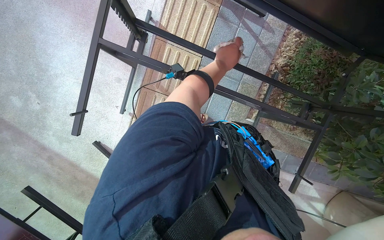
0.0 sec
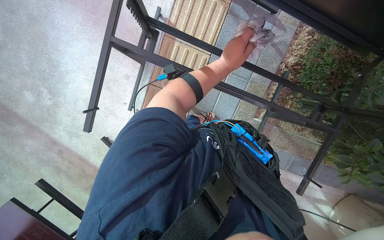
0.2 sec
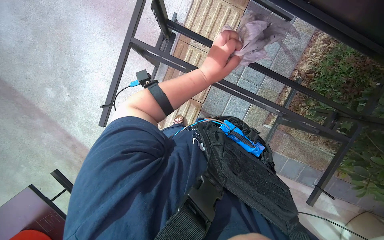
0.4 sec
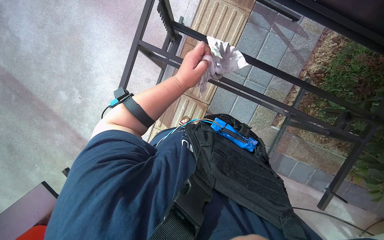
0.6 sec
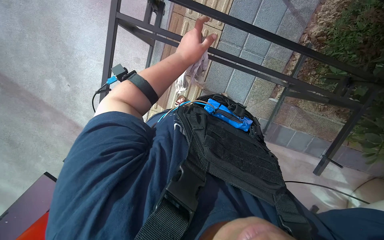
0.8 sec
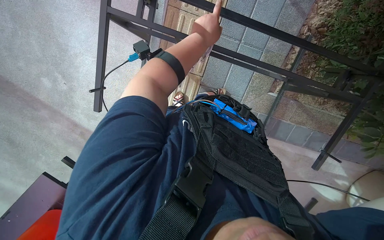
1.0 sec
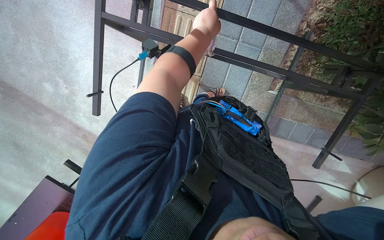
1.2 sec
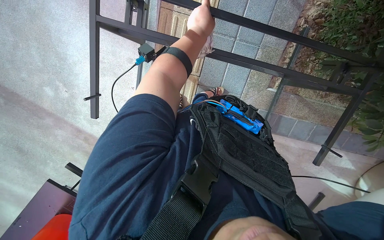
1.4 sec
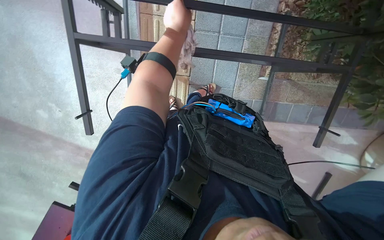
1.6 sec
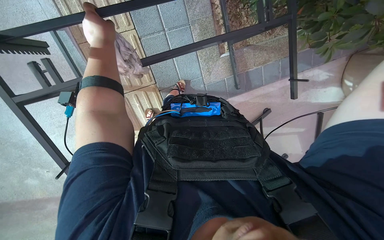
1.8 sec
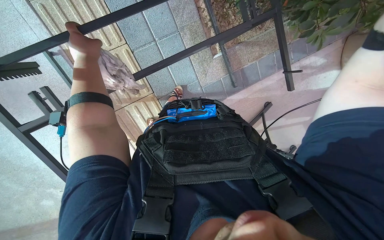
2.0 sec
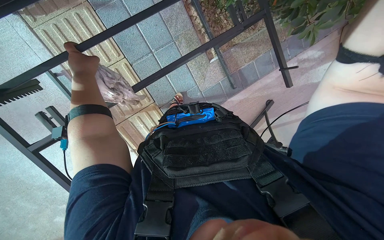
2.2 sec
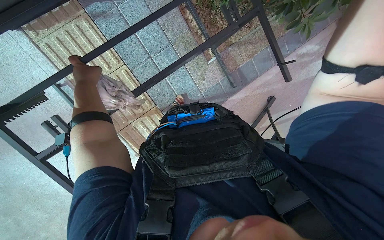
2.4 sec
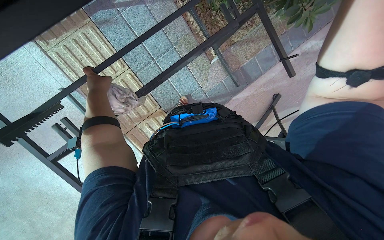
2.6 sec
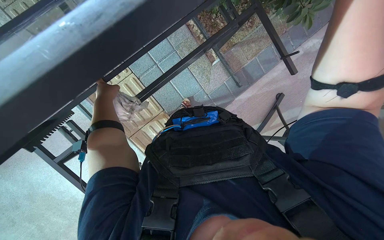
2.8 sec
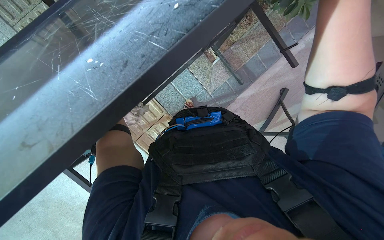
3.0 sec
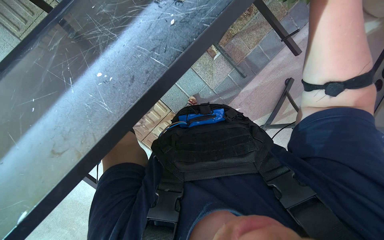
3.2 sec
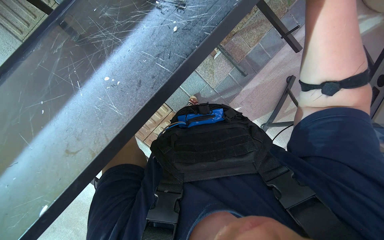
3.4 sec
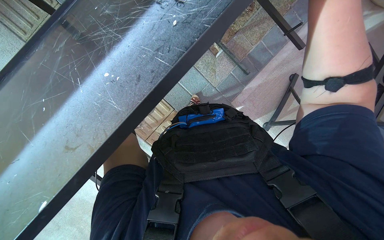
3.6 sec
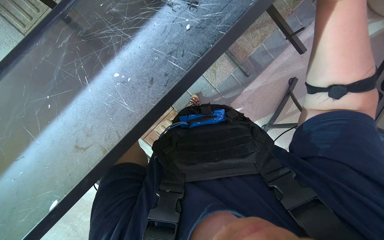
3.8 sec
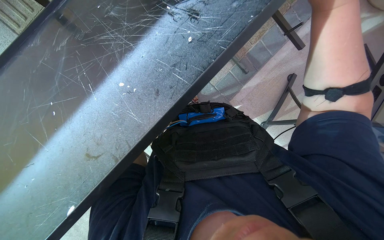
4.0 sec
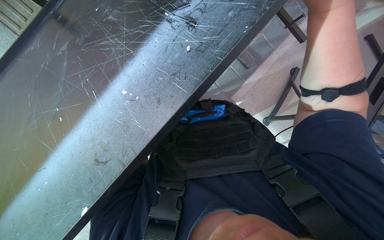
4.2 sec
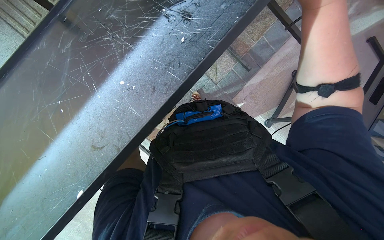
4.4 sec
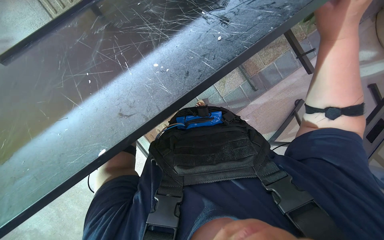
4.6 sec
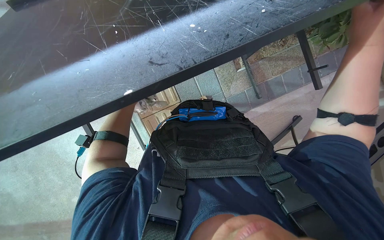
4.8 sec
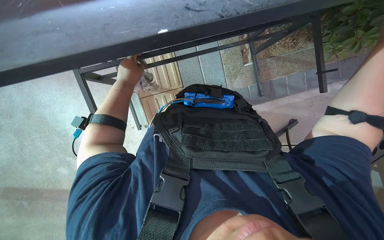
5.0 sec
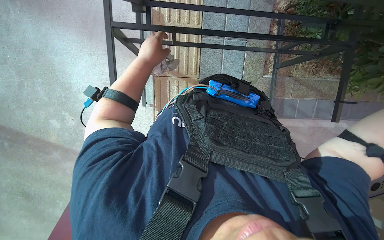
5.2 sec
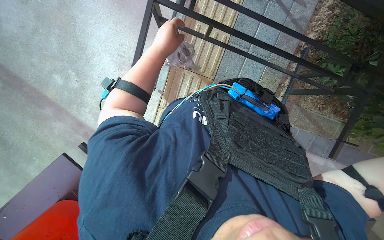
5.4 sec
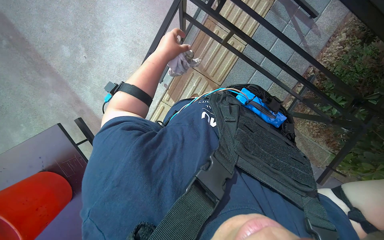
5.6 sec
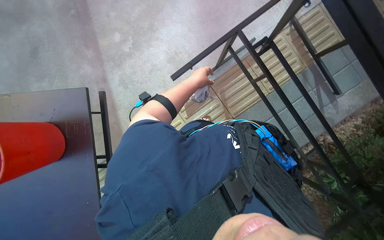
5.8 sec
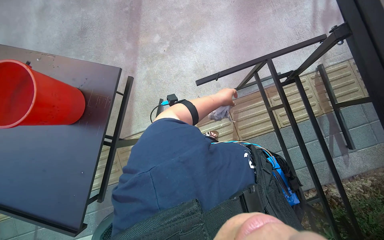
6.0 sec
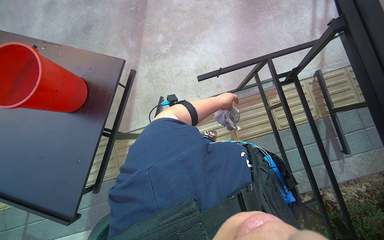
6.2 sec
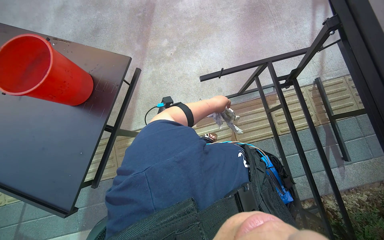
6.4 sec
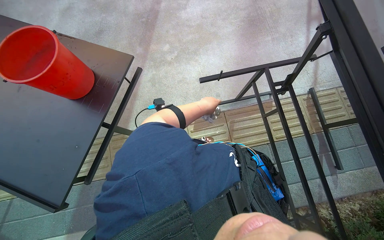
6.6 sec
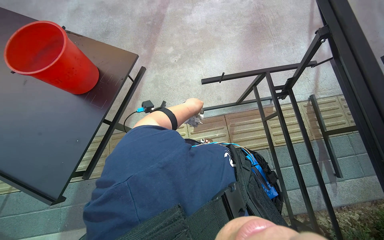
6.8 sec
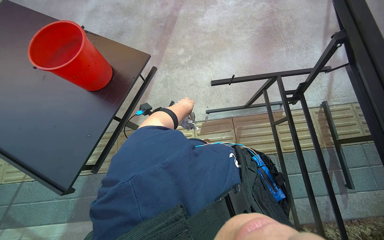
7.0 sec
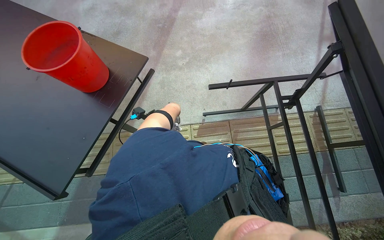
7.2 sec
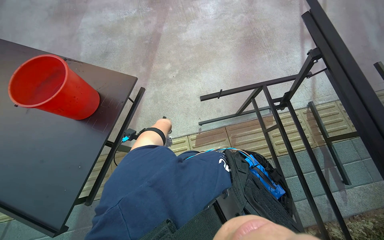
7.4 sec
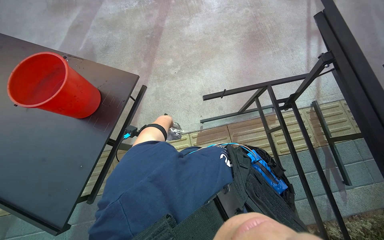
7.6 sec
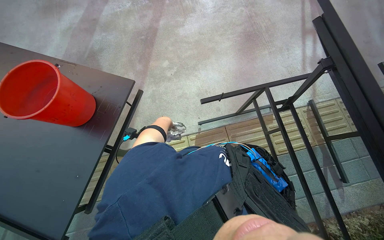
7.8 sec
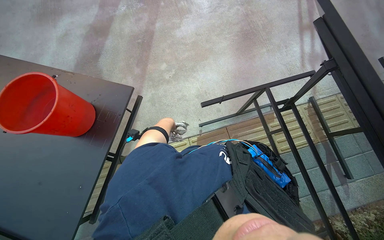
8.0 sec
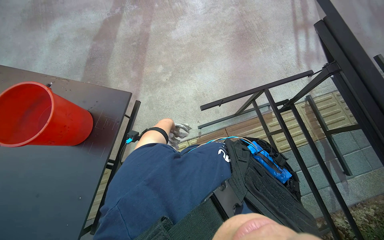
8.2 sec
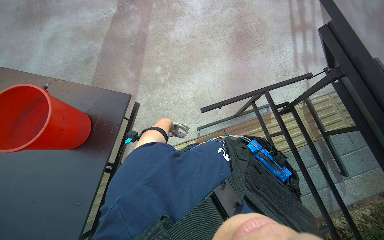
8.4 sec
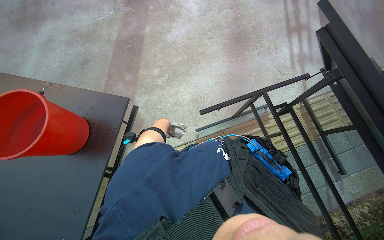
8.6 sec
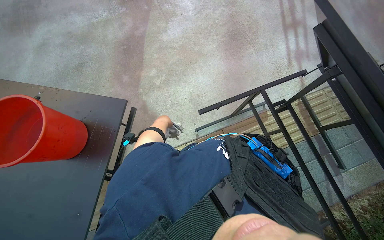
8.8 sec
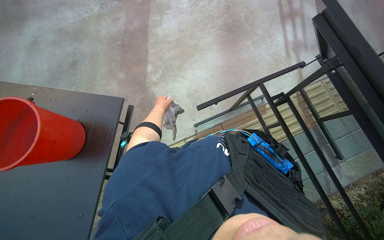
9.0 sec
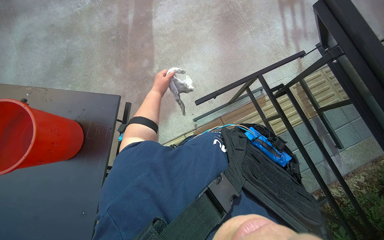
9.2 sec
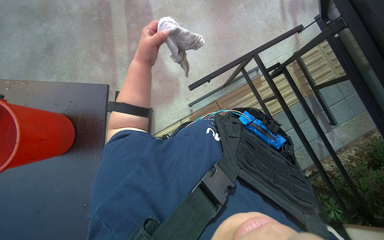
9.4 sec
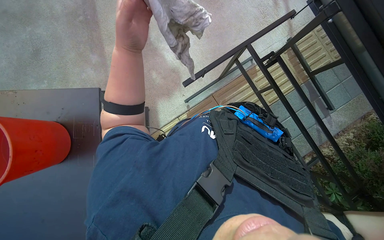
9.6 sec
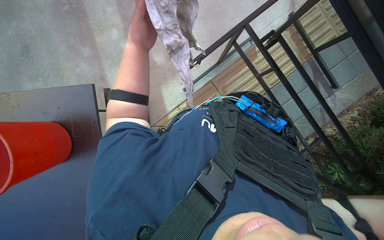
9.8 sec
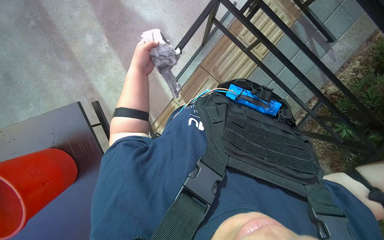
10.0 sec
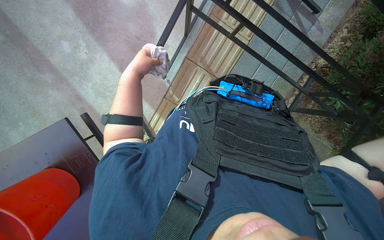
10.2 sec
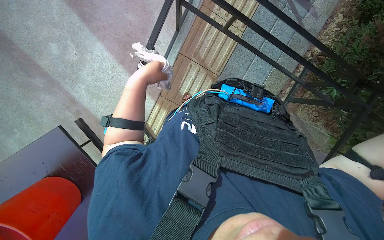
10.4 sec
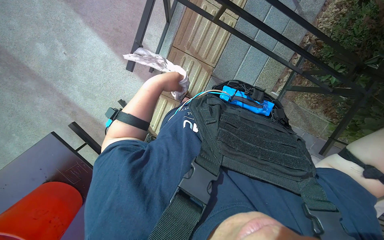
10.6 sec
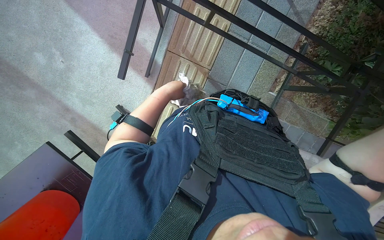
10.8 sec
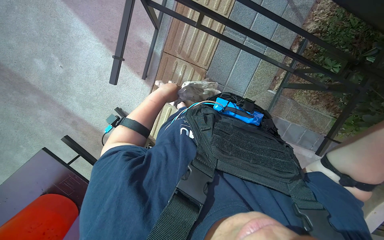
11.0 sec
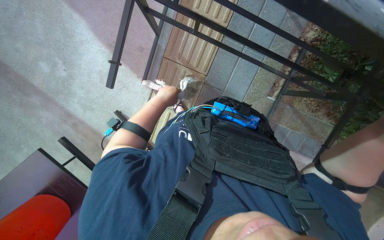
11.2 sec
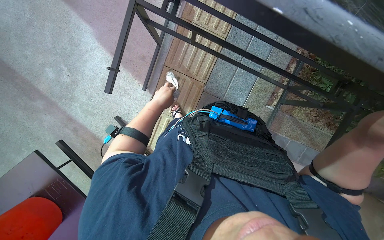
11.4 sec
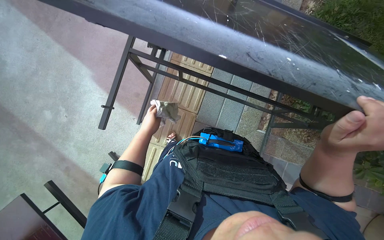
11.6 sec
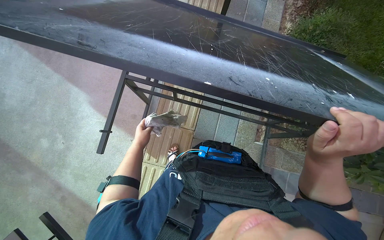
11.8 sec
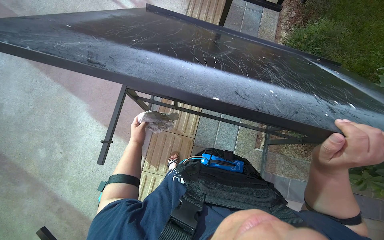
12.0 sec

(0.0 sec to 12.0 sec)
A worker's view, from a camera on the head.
Job: wiping surfaces.
The whole recording: Wiping table frame and top. The worker wipes the frame and top surface of the table with a cloth.
0.0 sec - 1.6 sec: The left hand is displaced to the left by about 10 cm.
1.6 sec - 3.0 sec: The scene rotates counterclockwise by about 50 degrees.
4.4 sec - 6.0 sec: The camera pitches upward, by approximately 20 degrees. The scene turns approximately 100 degrees clockwise in the picture.
6.0 sec - 7.6 sec: The left hand shifts some 25 cm to the left and farther from the camera.
9.0 sec - 10.4 sec: The view tilts roughly 25 degrees downward. The scene rotates counterclockwise by some 40 degrees.
10.4 sec - 12.0 sec: The view tilts roughly 20 degrees upward.

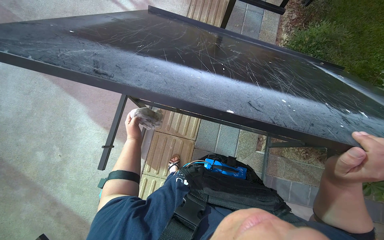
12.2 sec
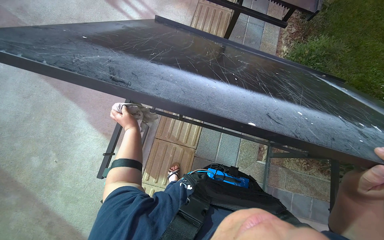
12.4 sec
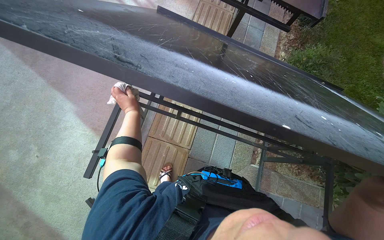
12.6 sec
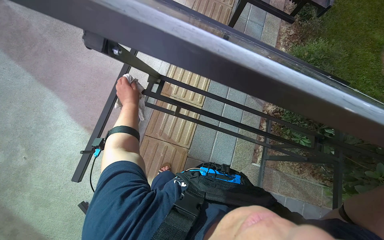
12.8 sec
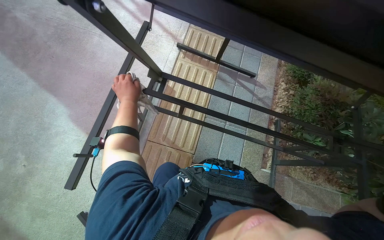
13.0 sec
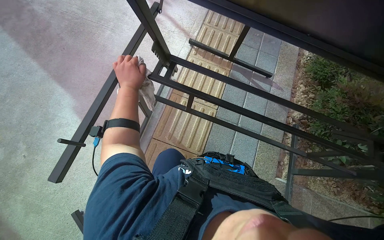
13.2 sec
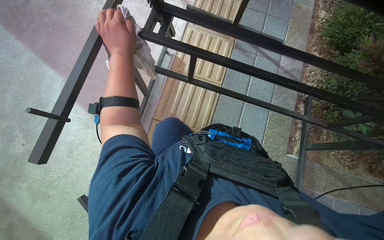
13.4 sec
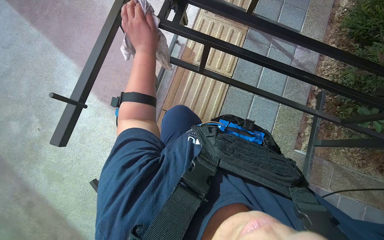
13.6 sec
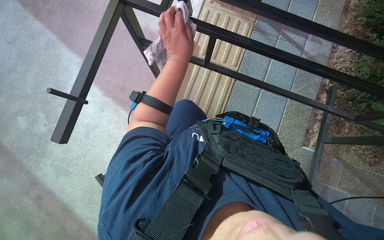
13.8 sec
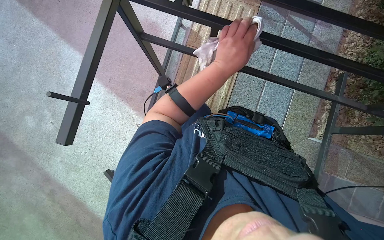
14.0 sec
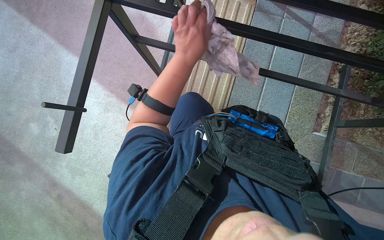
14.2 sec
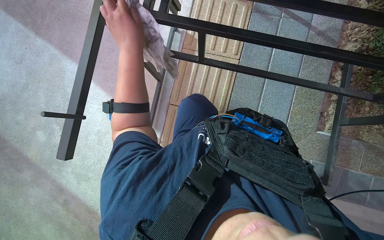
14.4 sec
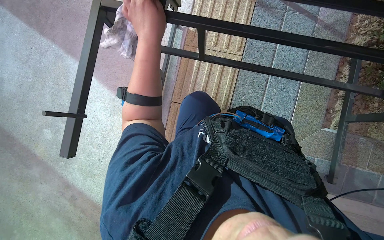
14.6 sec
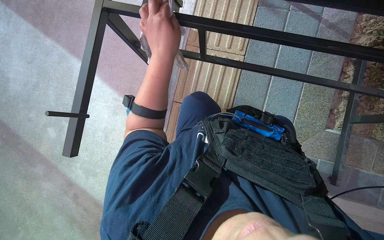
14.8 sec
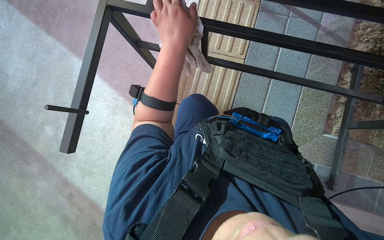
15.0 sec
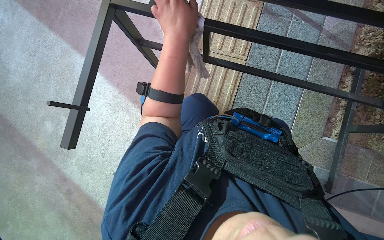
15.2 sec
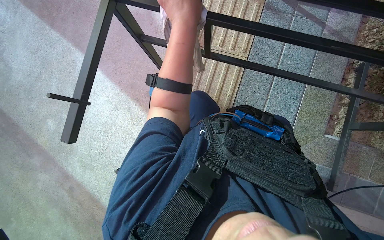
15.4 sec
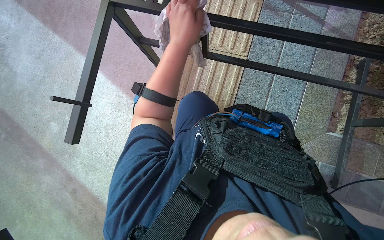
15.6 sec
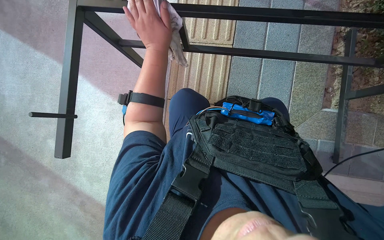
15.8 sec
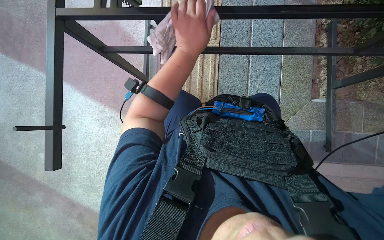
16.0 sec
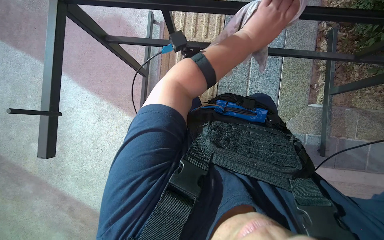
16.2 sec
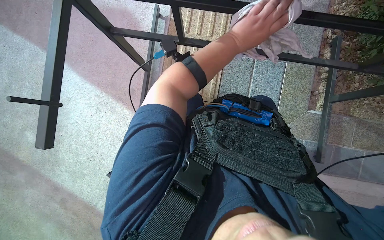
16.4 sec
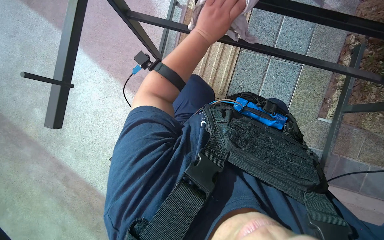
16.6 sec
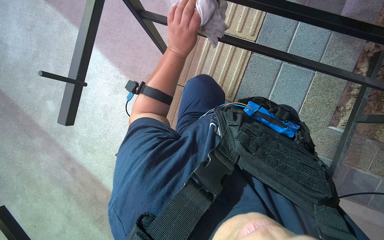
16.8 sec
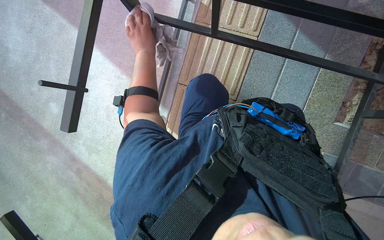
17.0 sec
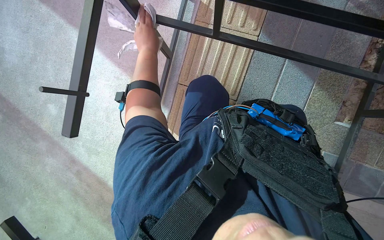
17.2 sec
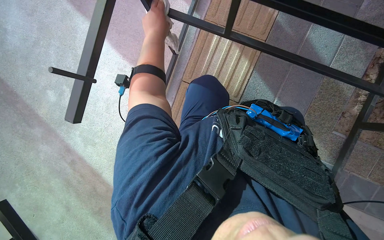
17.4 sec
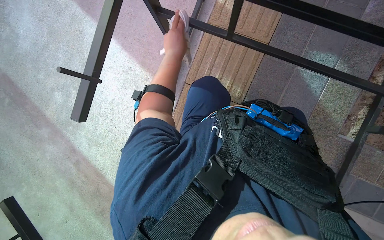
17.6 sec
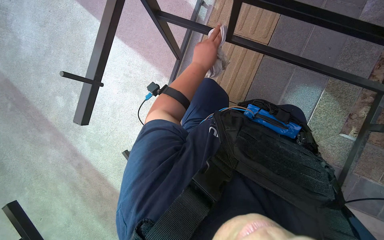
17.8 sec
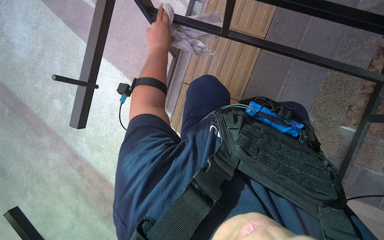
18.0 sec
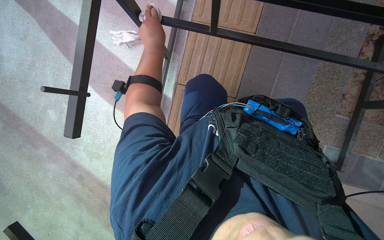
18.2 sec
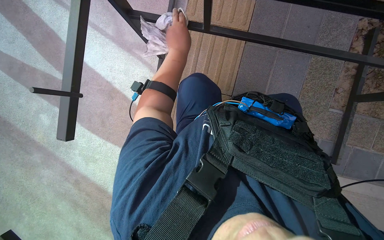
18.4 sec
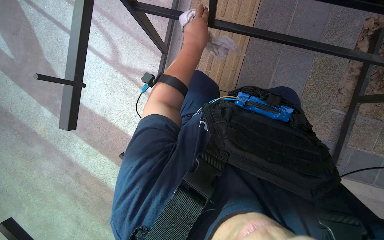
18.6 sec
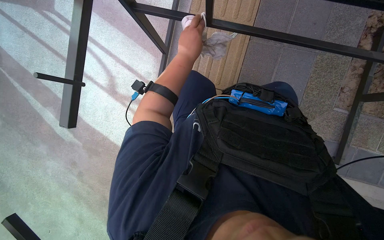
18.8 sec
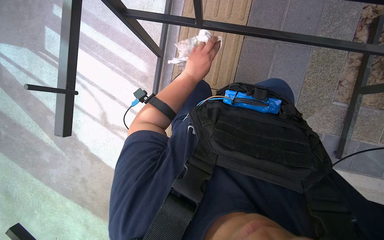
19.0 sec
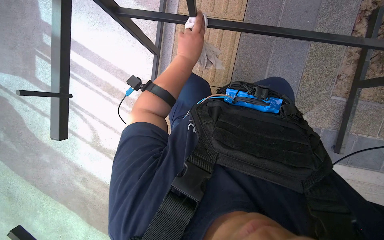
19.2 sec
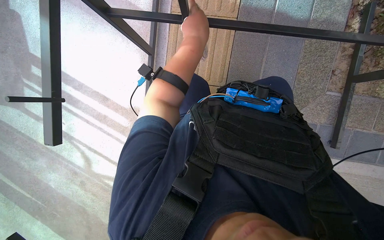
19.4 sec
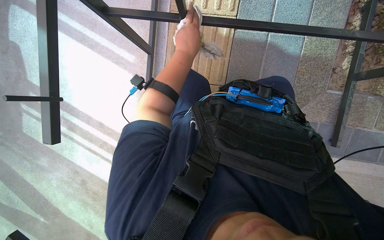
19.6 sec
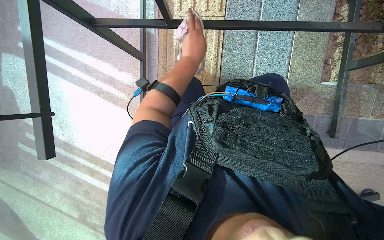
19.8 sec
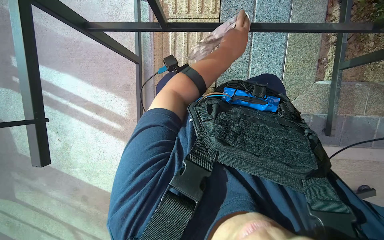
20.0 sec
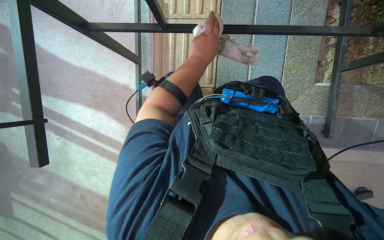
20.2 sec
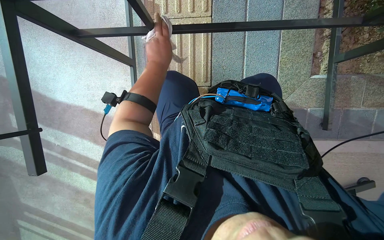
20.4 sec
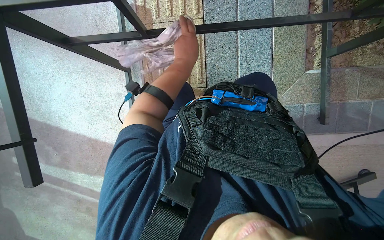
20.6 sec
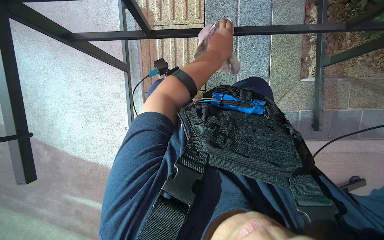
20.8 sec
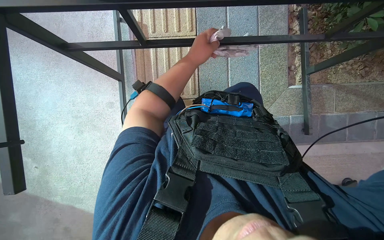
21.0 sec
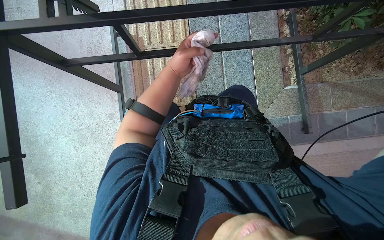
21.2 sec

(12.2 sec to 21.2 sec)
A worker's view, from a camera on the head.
Job: wiping surfaces.
The whole recording: Wiping table frame and top. The worker wipes the frame and top surface of the table with a cloth.
12.2 sec - 13.8 sec: The camera is carried some 40 cm.
13.8 sec - 15.2 sec: The left hand goes left and right, about 20 cm each way, reversing 2 times.
15.2 sec - 16.6 sec: The left hand travels to the right and back again, roughly 25 cm each way.
16.6 sec - 18.2 sec: The left hand swings left and right, some 20 cm each way, with 2 reversals.
18.2 sec - 19.8 sec: The left hand moves to the right, about 20 cm.
19.8 sec - 21.2 sec: The left hand moves left and right over about 20 cm, changing direction 2 times.
